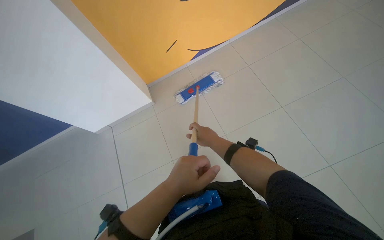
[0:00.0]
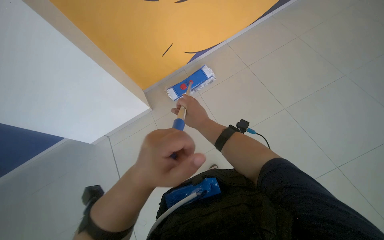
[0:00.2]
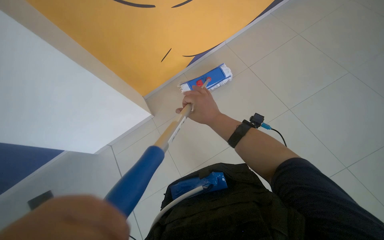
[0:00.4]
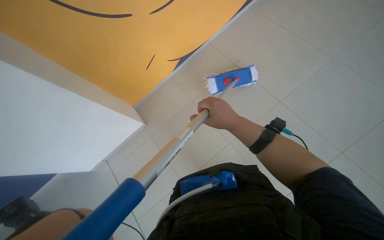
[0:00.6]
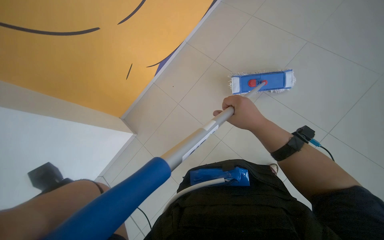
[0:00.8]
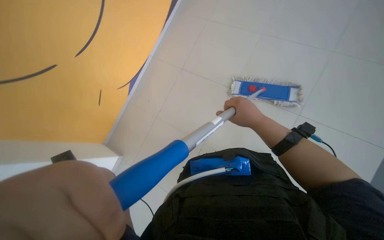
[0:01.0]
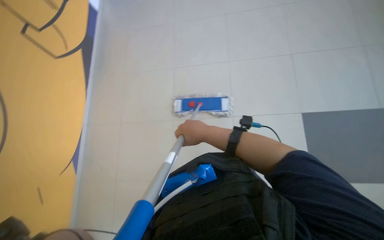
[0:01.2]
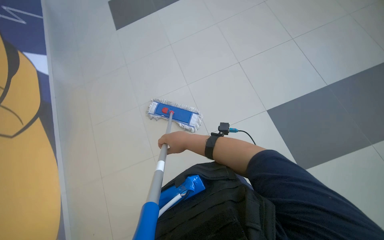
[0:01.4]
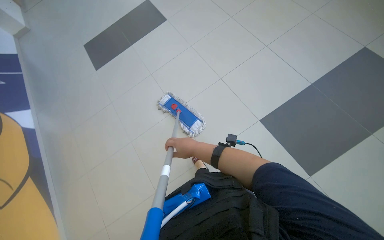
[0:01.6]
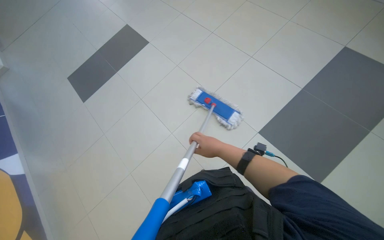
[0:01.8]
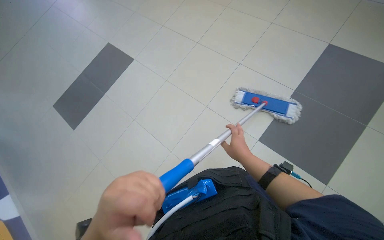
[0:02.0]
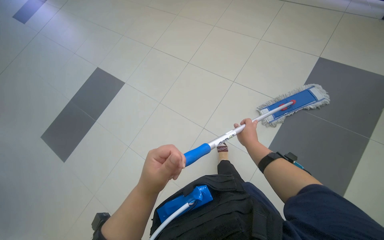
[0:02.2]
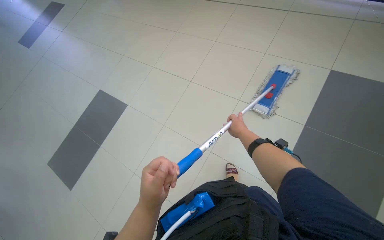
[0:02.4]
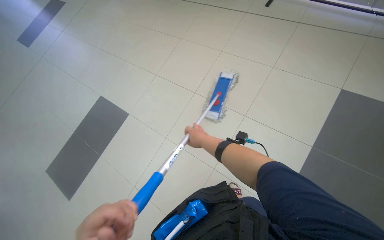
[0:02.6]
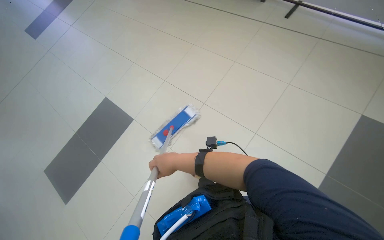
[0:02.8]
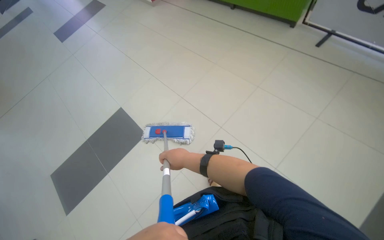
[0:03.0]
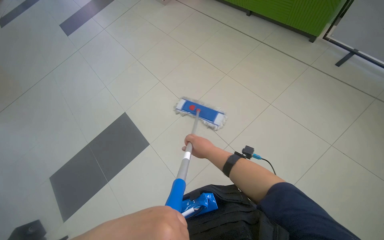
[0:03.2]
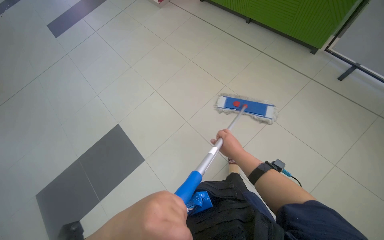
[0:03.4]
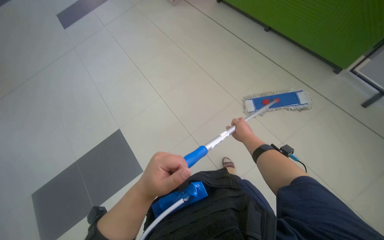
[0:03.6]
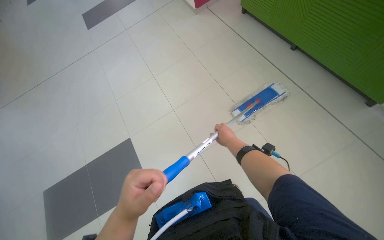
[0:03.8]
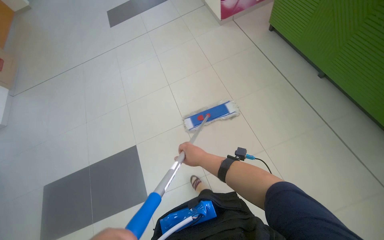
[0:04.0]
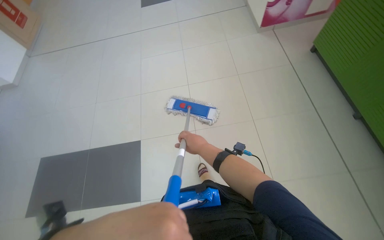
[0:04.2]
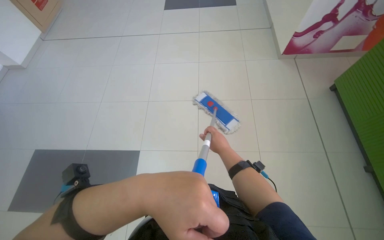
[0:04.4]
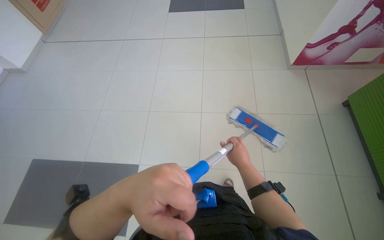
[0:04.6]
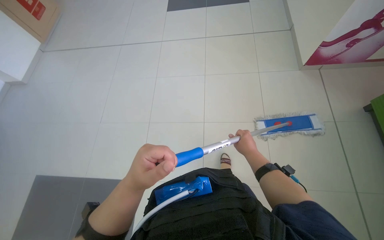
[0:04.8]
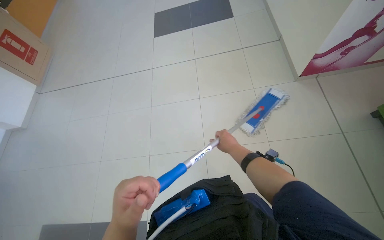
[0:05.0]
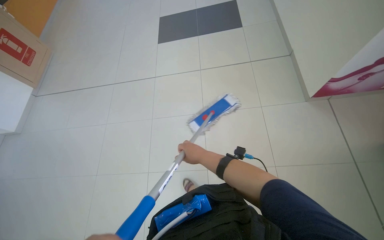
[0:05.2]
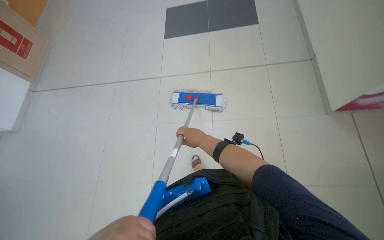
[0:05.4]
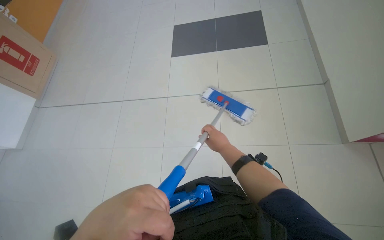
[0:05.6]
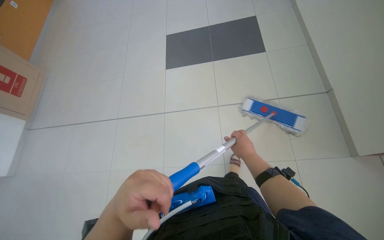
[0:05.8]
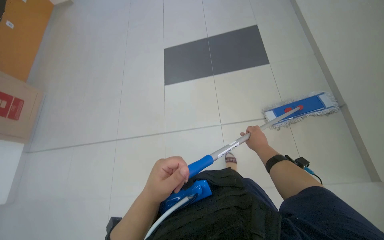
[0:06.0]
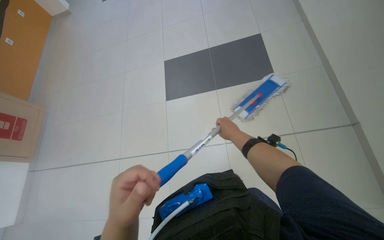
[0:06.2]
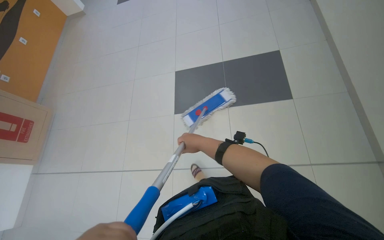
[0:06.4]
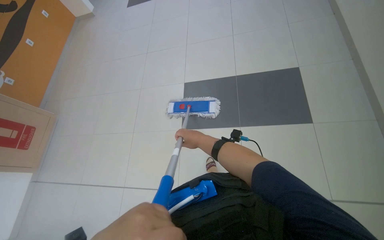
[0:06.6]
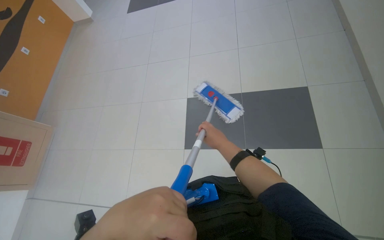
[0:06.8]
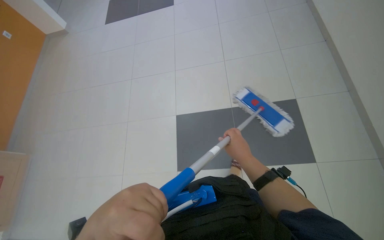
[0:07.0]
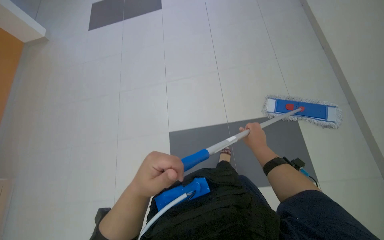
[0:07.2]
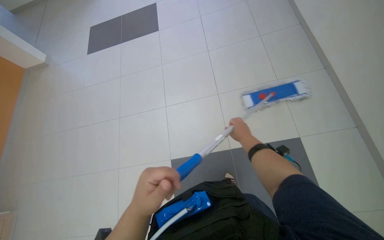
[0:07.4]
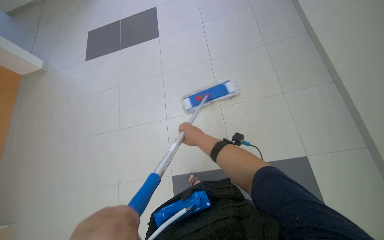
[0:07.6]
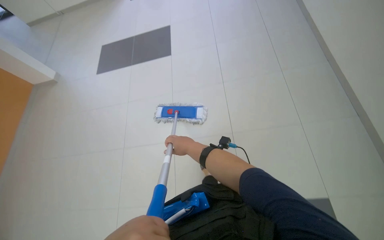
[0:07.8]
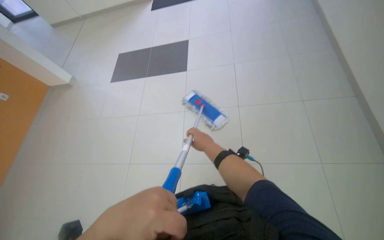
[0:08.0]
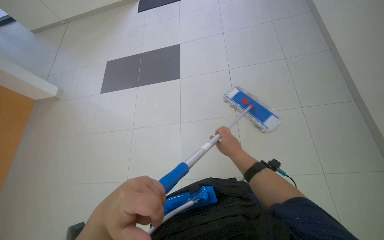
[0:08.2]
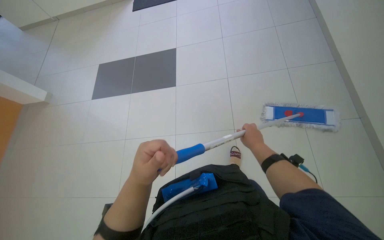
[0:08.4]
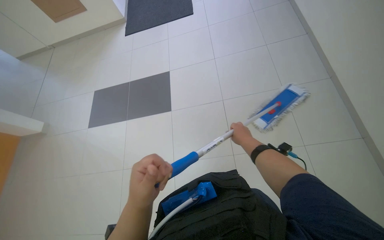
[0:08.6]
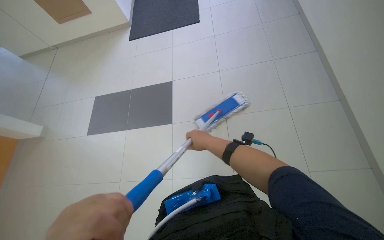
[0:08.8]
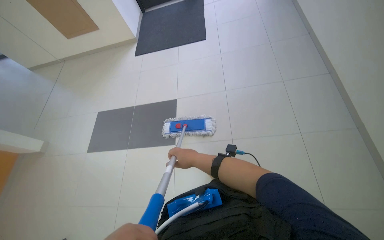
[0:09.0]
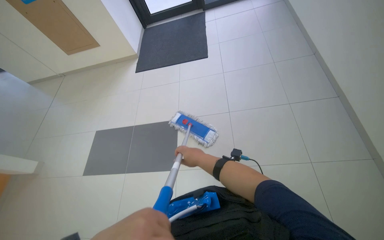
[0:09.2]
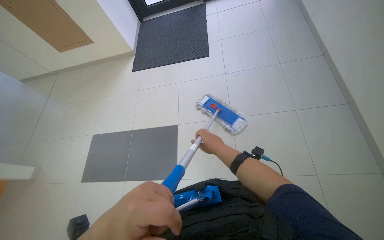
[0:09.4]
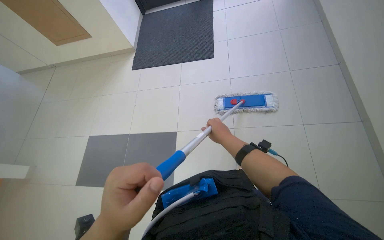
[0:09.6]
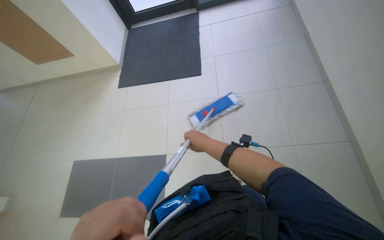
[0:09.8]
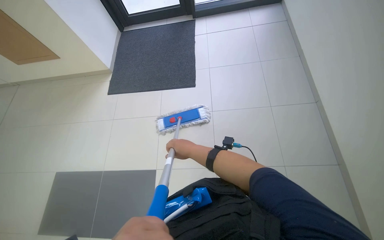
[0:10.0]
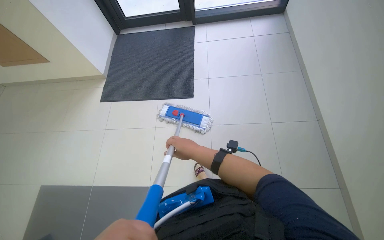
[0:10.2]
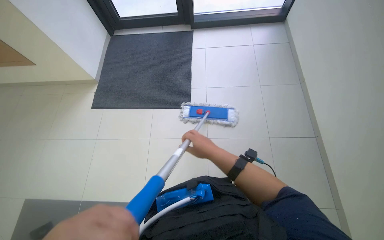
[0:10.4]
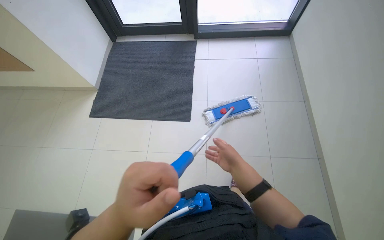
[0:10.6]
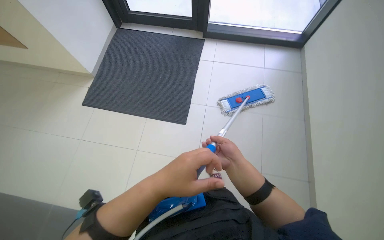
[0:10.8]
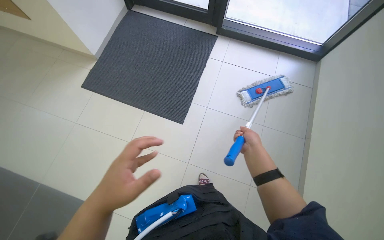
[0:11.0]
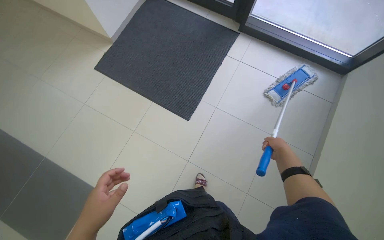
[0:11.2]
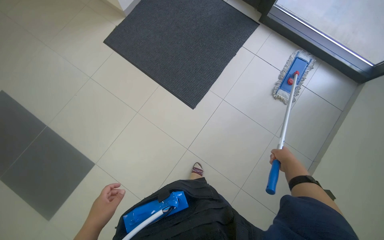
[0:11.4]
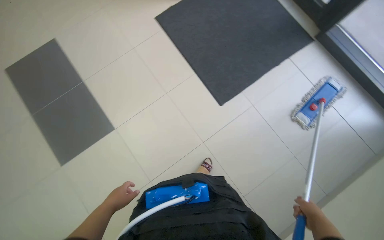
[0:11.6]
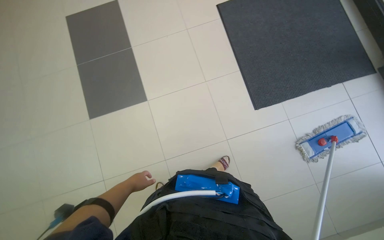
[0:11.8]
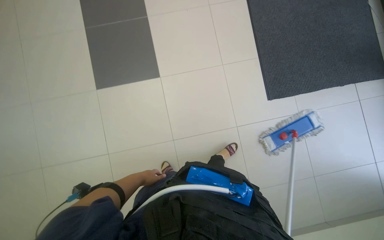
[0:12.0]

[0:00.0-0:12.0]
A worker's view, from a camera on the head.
Job: mopping floor.
The whole recording: Mopping office floor. The worker mops the tiled floor in the office area.
0:00.0 to 0:01.6: The scene rotates counterclockwise by roughly 30 degrees. The right hand moves about 15 cm to the right and comes back.
0:01.6 to 0:03.0: The wearer moves some 50 cm.
0:03.0 to 0:04.4: The wearer moves approximately 1 m. The scene turns approximately 50 degrees clockwise in the picture.
0:06.0 to 0:07.6: The camera travels roughly 90 cm.
0:07.6 to 0:09.0: The right hand reaches roughly 20 cm to the right, then returns.
0:09.0 to 0:10.4: The wearer moves about 40 cm.
0:10.4 to 0:12.0: The head turns to the left by approximately 80 degrees. The camera pitches downward, by some 25 degrees.

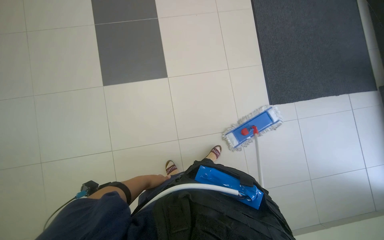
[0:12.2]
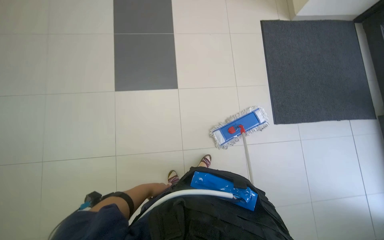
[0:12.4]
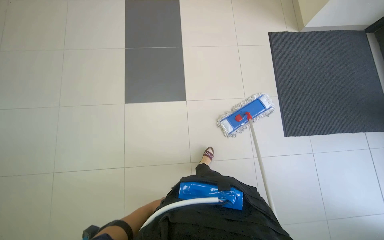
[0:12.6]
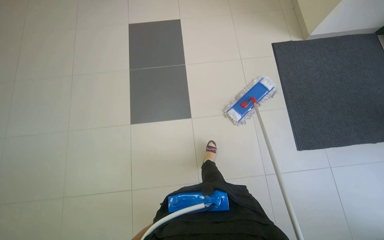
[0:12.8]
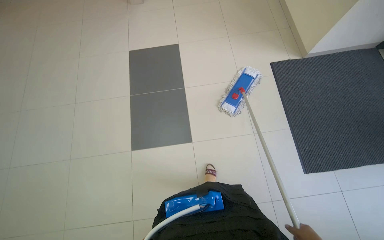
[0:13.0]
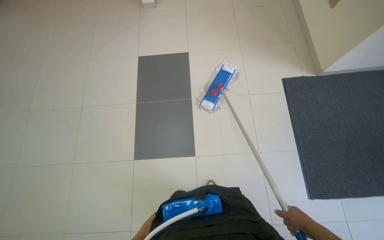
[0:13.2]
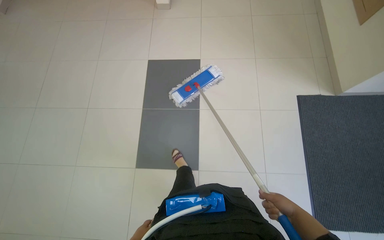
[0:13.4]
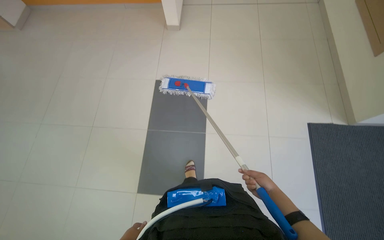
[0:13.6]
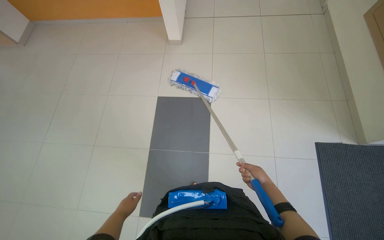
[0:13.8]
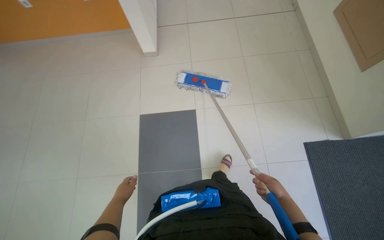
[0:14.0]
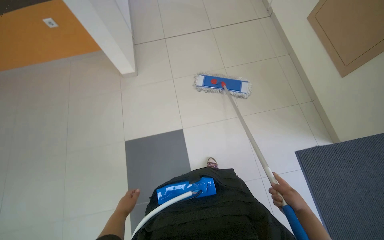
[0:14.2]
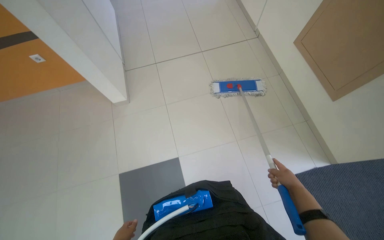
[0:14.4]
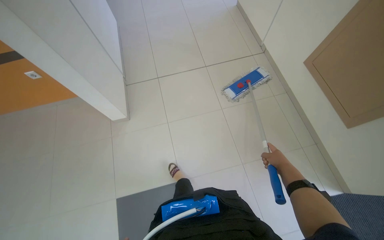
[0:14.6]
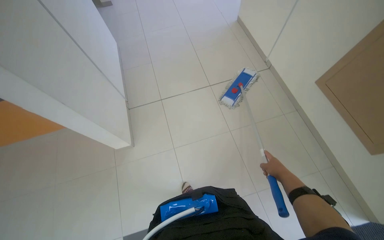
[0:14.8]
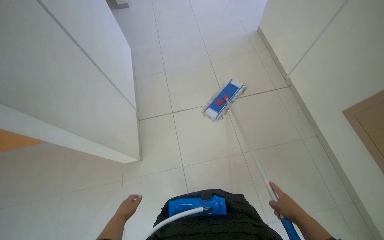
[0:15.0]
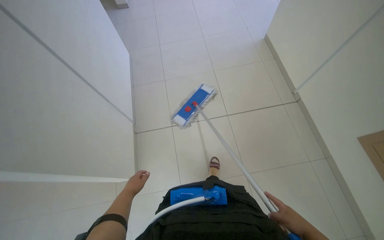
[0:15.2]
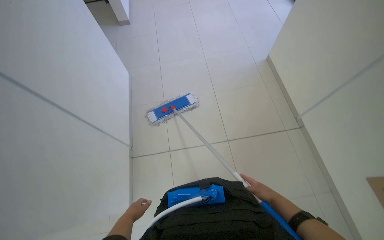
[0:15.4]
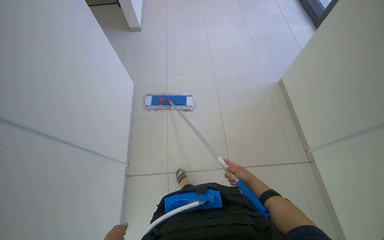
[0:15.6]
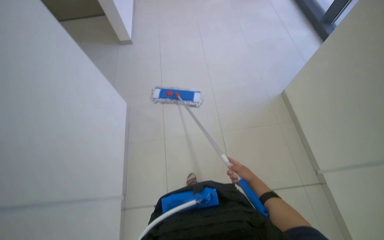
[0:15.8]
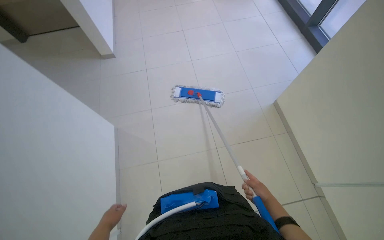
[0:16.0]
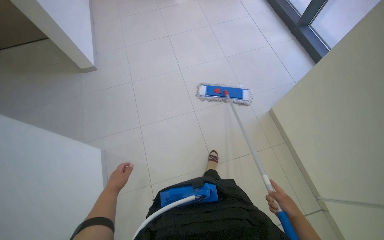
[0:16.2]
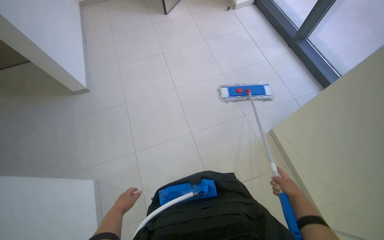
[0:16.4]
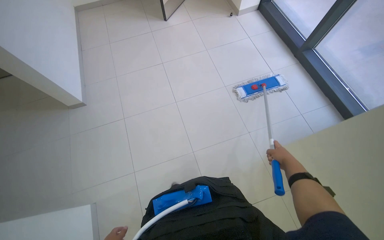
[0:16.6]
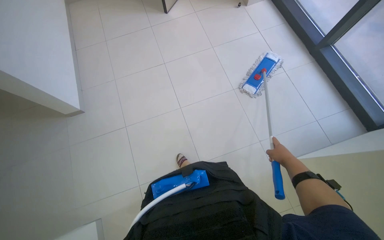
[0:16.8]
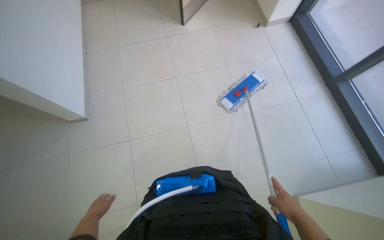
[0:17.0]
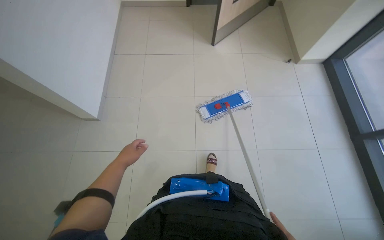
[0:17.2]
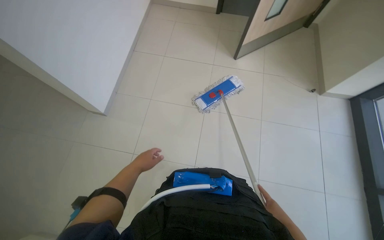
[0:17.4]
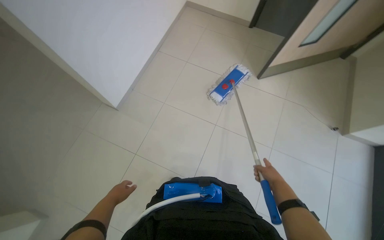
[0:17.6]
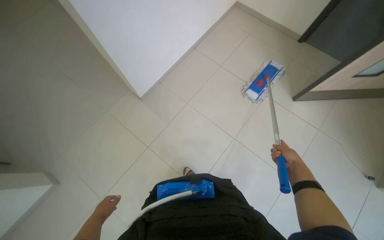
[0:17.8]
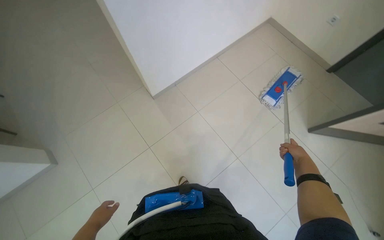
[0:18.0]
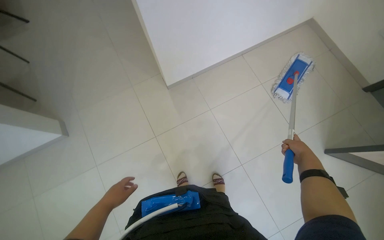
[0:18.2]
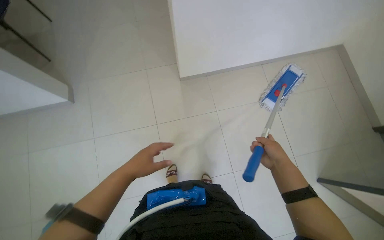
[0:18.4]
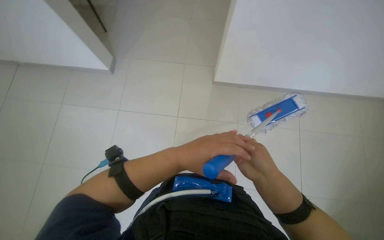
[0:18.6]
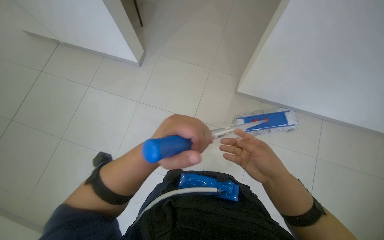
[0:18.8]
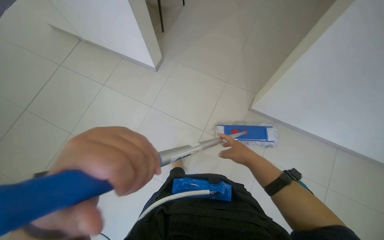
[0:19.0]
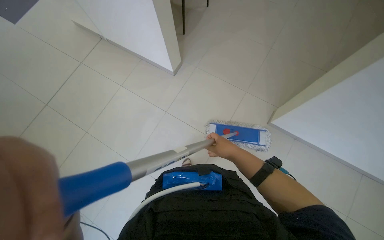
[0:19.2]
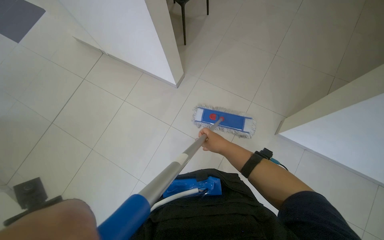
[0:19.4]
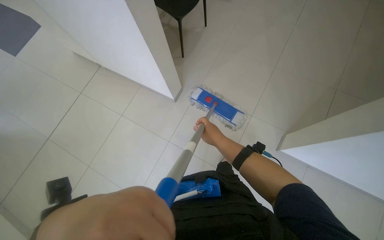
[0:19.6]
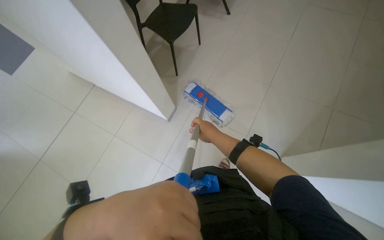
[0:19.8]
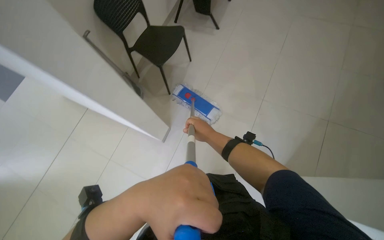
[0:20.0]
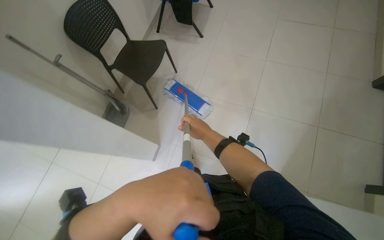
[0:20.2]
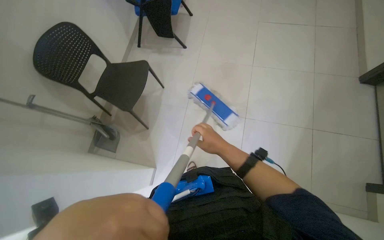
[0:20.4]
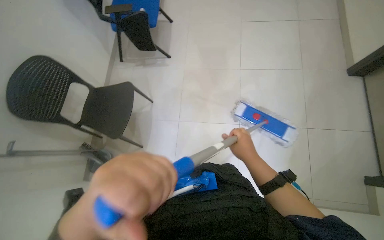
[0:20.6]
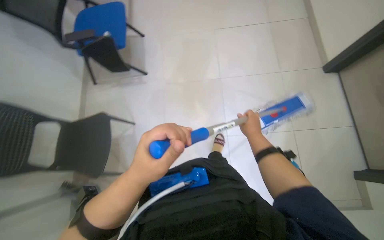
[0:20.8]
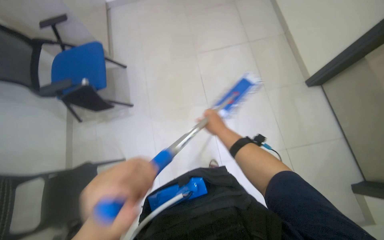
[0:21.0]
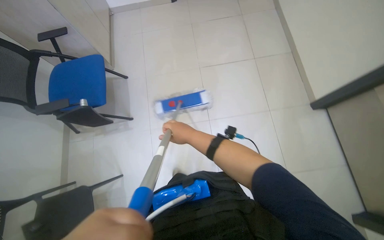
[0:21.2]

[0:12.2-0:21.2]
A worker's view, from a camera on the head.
Job: mopping floor.
The whole recording: Mopping office floor. The worker mops the tiled floor in the office area.
0:12.2 to 0:13.8: The camera is carried some 90 cm. The head turns to the left by roughly 20 degrees. The view tilts roughly 15 degrees upward.
0:13.8 to 0:15.2: The camera is carried approximately 1.5 m.
0:15.2 to 0:16.6: The camera travels about 1.5 m.
0:18.2 to 0:19.8: The right hand goes approximately 40 cm up the picture and to the left.
0:19.8 to 0:21.2: The camera is carried some 90 cm. The scene rotates counterclockwise by approximately 35 degrees.
